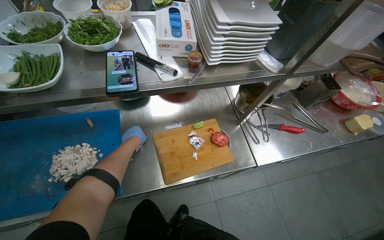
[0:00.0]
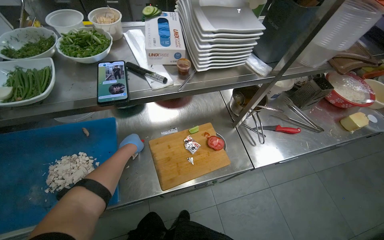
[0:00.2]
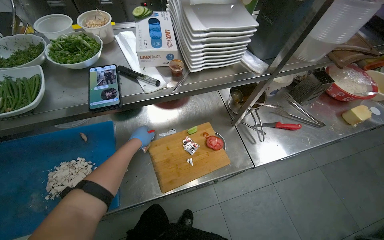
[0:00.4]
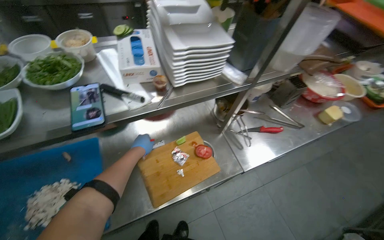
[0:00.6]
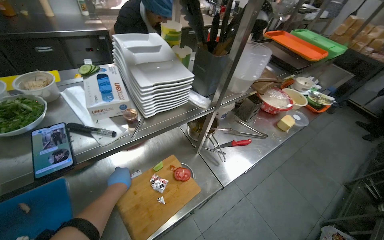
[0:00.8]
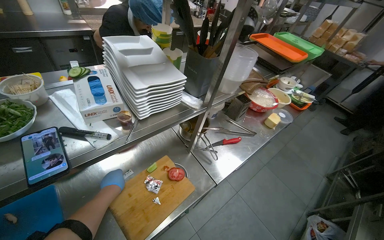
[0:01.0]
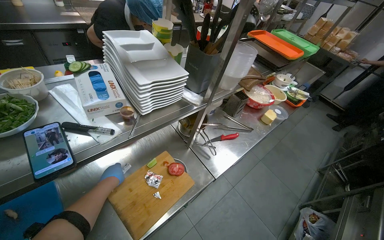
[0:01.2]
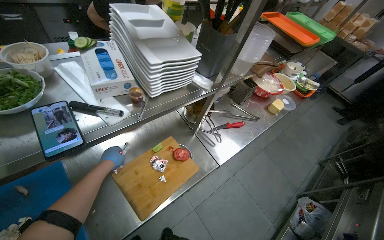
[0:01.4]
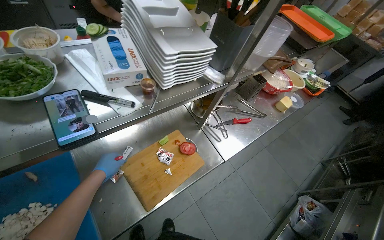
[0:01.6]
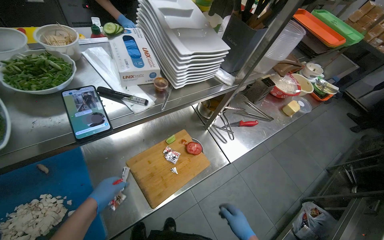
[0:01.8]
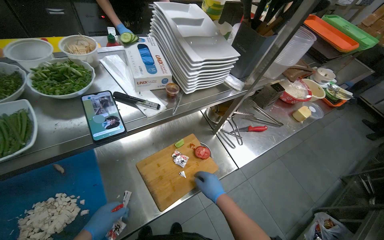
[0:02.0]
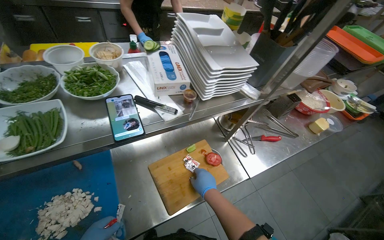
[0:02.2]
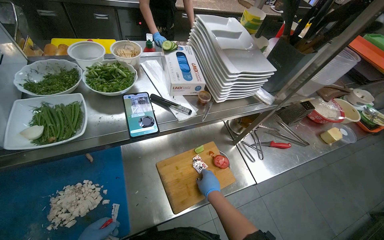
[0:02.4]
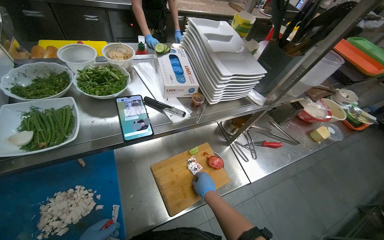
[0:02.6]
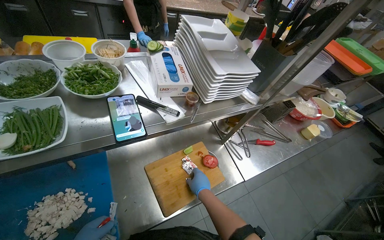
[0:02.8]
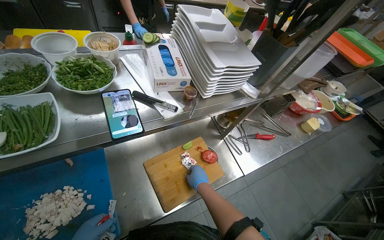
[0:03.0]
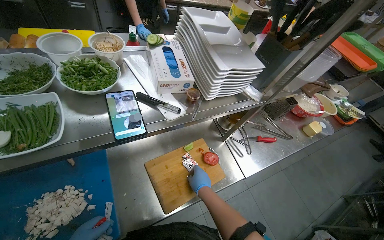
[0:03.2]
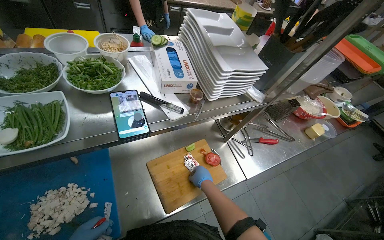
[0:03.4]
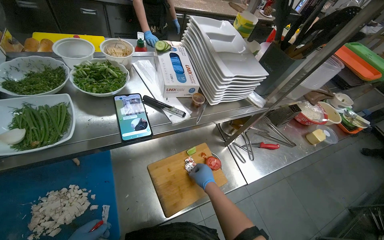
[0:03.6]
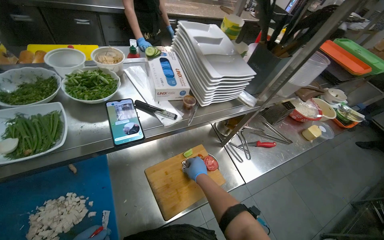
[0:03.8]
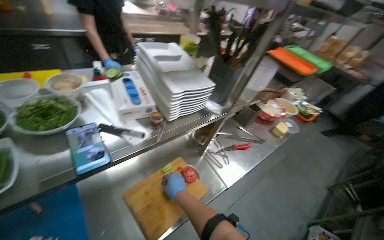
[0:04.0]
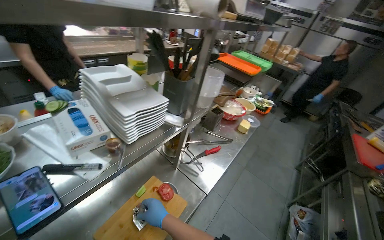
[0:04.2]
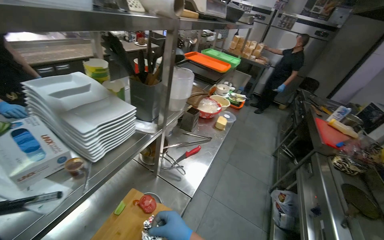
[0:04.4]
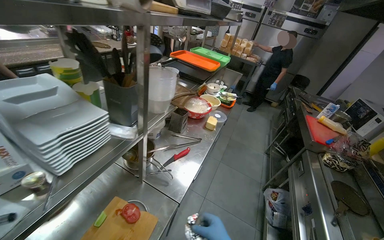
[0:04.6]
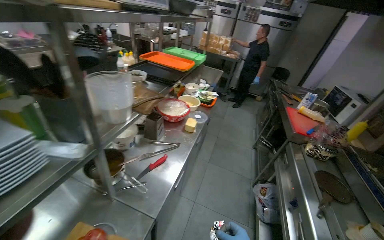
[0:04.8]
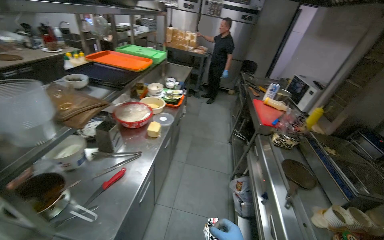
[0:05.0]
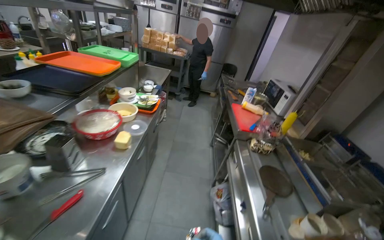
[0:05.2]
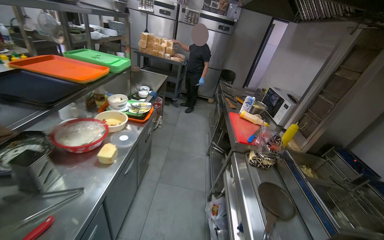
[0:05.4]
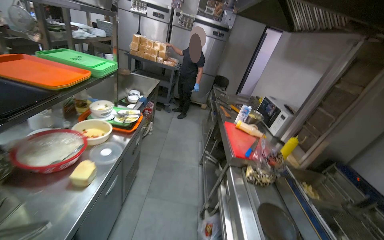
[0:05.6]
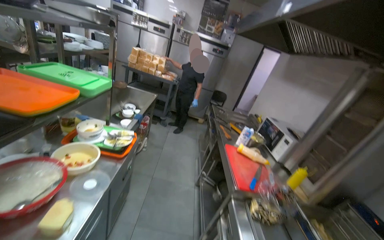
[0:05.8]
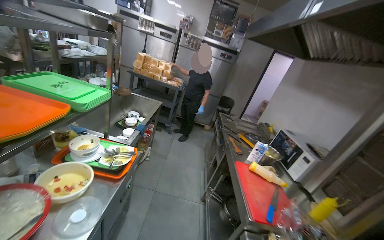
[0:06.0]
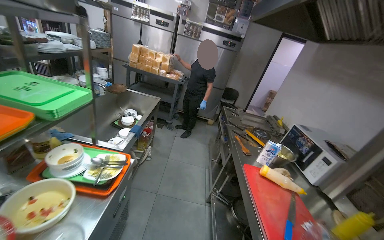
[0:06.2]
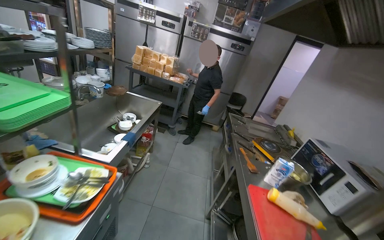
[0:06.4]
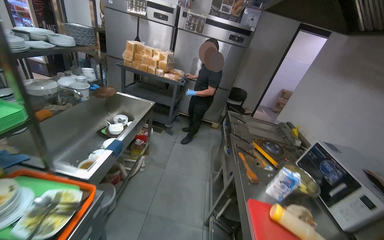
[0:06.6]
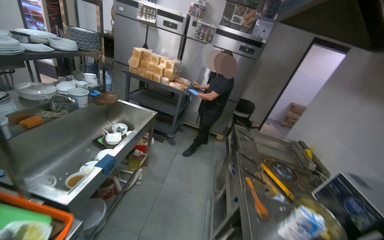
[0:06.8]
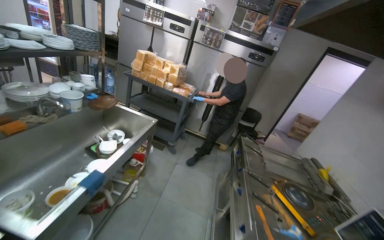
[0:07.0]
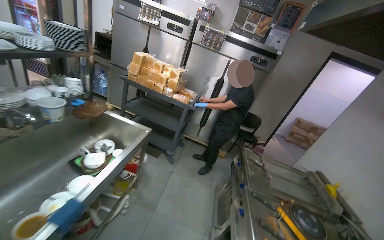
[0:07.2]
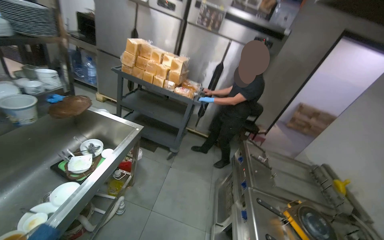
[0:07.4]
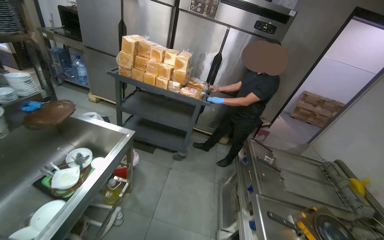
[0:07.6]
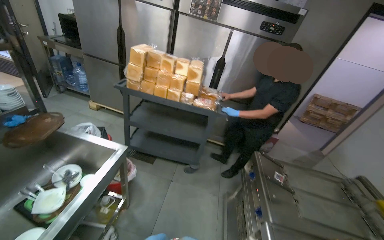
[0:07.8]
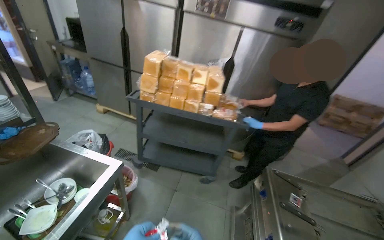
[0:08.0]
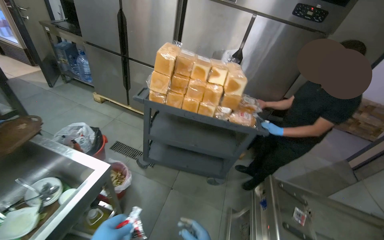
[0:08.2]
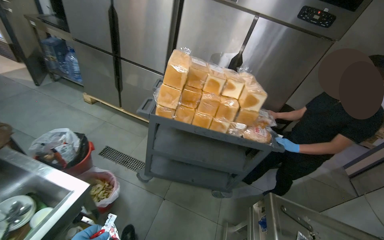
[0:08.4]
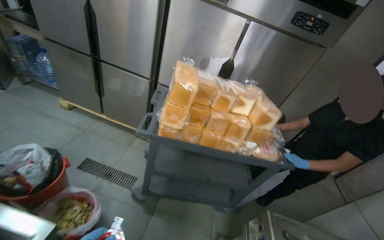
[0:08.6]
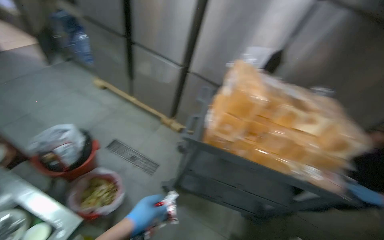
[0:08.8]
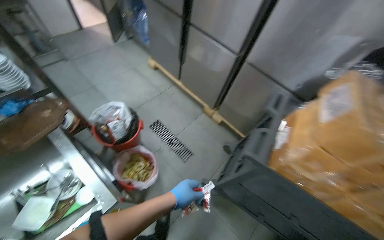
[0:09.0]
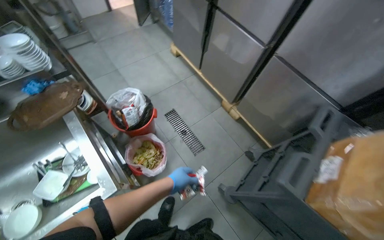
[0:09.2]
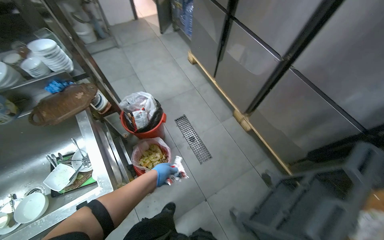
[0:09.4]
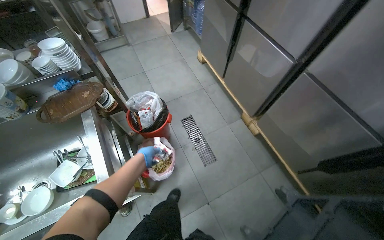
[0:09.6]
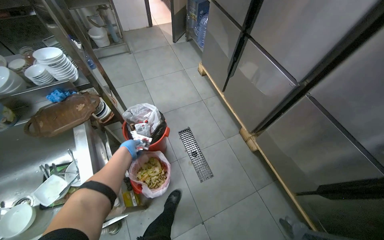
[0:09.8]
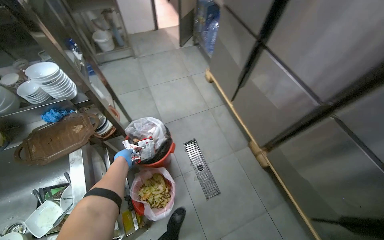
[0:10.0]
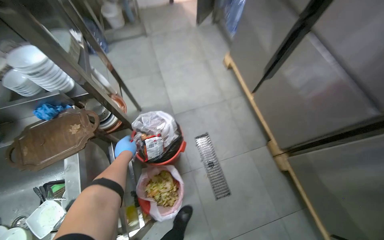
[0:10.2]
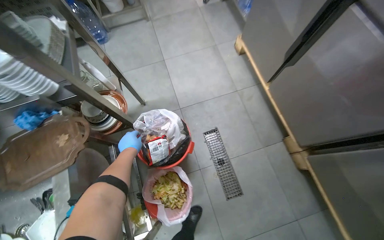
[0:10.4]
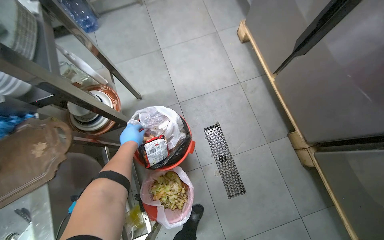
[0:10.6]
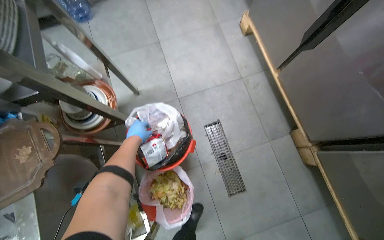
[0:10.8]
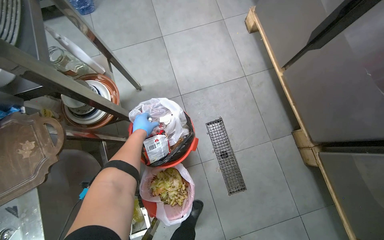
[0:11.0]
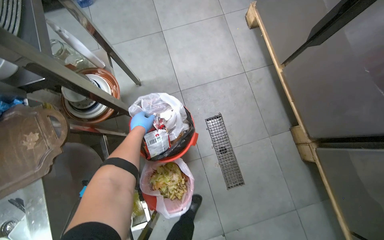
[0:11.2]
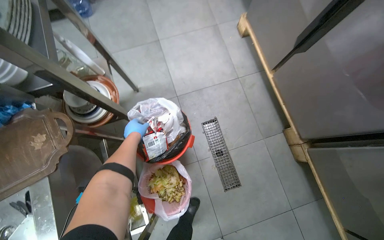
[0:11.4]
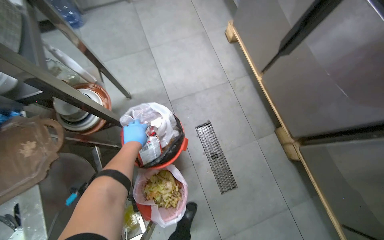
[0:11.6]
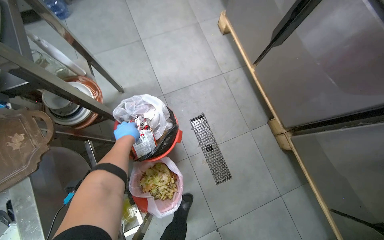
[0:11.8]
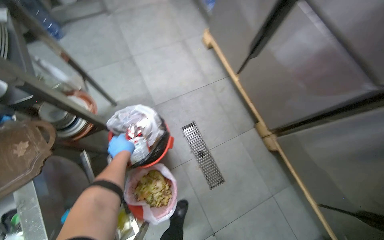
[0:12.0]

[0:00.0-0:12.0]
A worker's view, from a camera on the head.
Job: preparing food.
The whole recording: Organizing kitchen items. The worker organizes the kitchen items.
0:00.0 to 0:01.6: The wearer's head swings roughly 20 degrees to the right.
0:03.0 to 0:04.4: The wearer looks some 35 degrees further to the right.
0:04.4 to 0:06.0: The head travels roughly 1 m. The wearer's head swings about 25 degrees to the right.
0:06.0 to 0:07.6: The camera travels some 1.5 m.
0:07.6 to 0:09.0: The wearer moves roughly 90 cm. The head turns to the left by roughly 30 degrees. The wearer looks about 15 degrees further downward.
0:09.0 to 0:10.4: The camera travels approximately 60 cm. The head turns to the left by approximately 30 degrees. The camera pitches downward, by some 10 degrees.

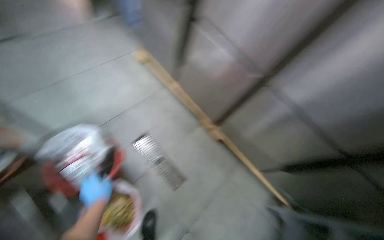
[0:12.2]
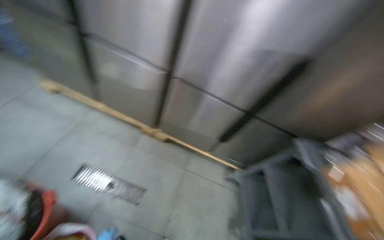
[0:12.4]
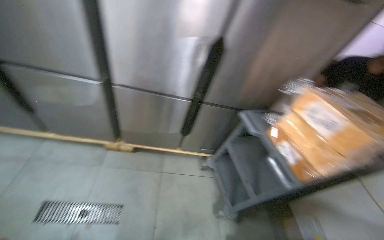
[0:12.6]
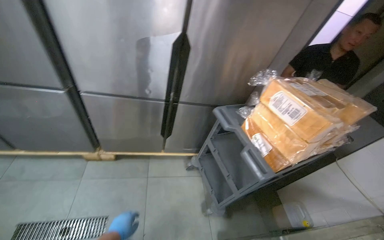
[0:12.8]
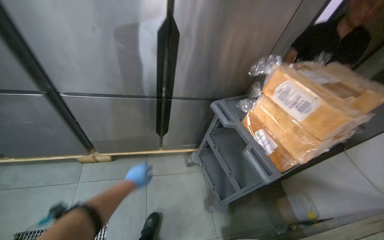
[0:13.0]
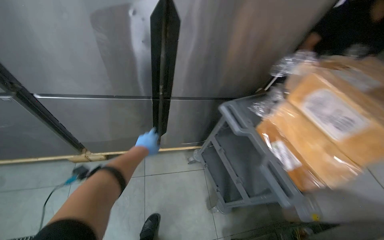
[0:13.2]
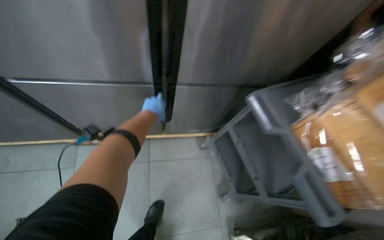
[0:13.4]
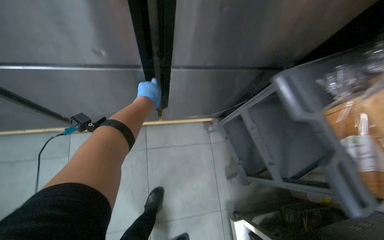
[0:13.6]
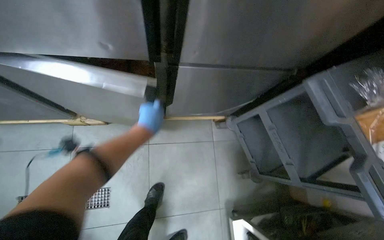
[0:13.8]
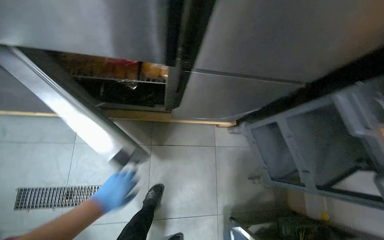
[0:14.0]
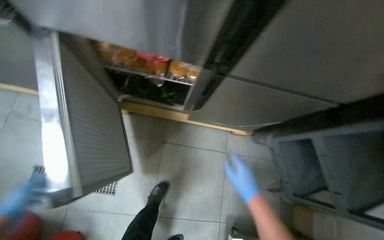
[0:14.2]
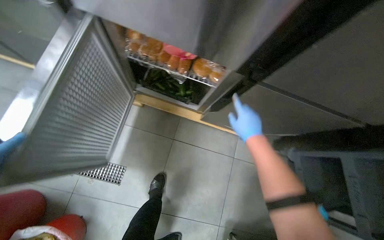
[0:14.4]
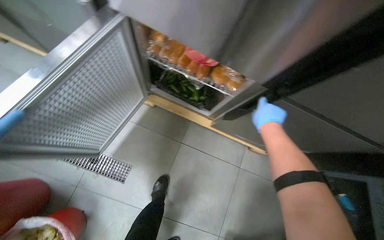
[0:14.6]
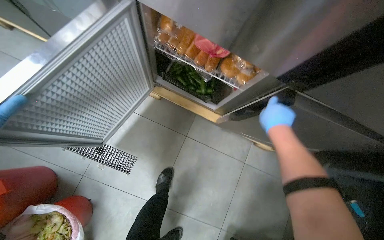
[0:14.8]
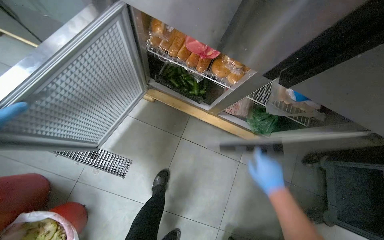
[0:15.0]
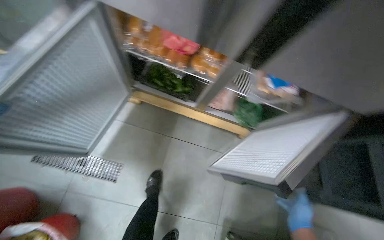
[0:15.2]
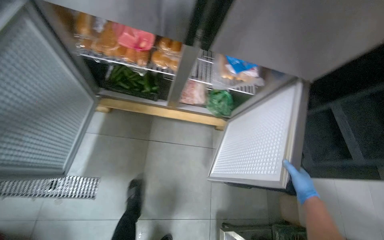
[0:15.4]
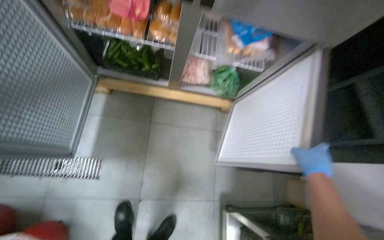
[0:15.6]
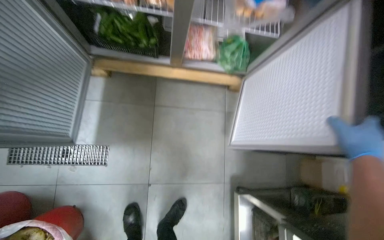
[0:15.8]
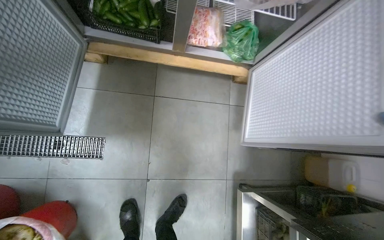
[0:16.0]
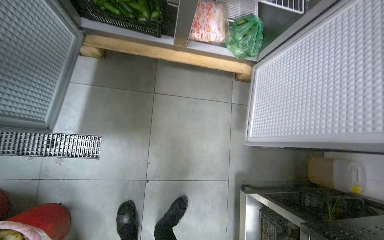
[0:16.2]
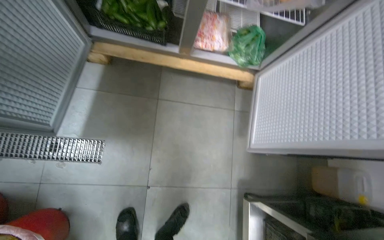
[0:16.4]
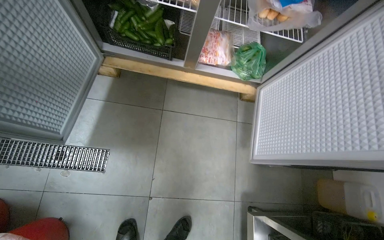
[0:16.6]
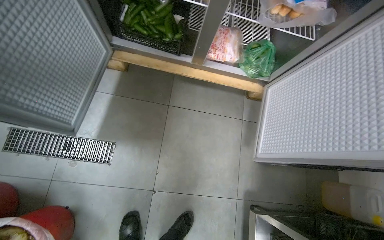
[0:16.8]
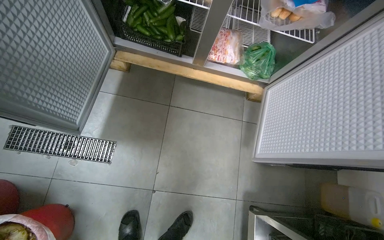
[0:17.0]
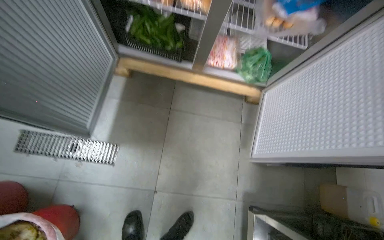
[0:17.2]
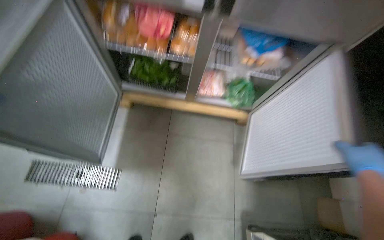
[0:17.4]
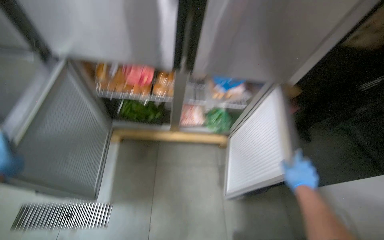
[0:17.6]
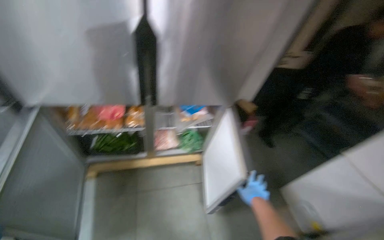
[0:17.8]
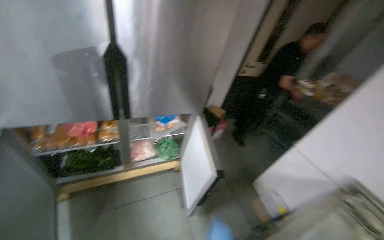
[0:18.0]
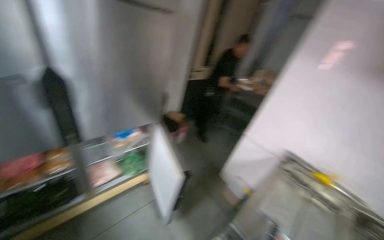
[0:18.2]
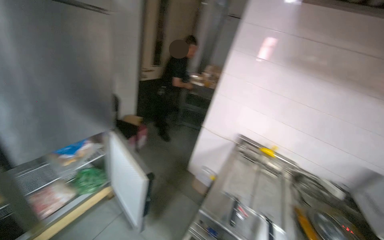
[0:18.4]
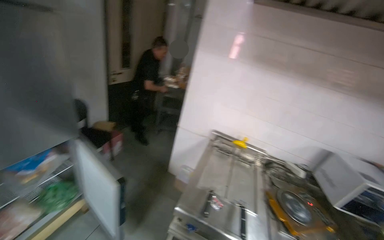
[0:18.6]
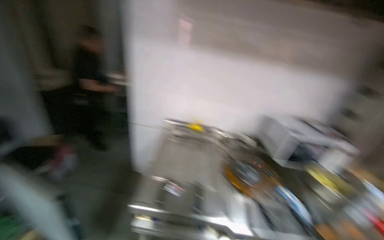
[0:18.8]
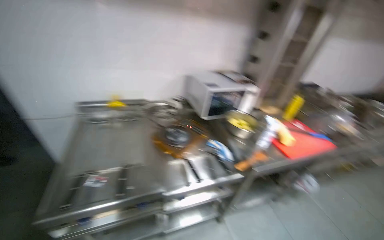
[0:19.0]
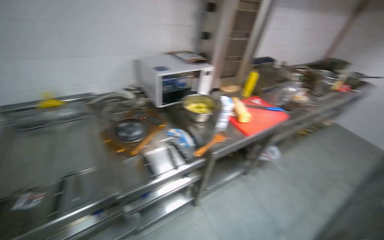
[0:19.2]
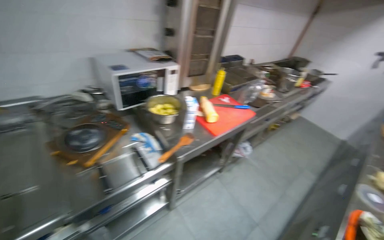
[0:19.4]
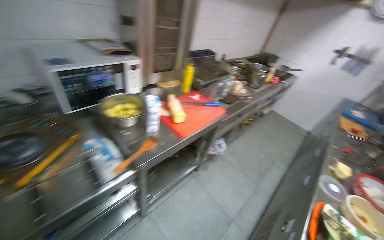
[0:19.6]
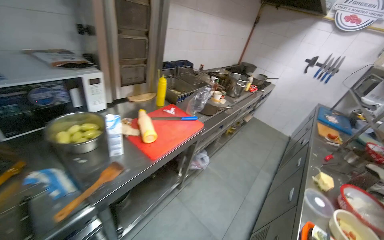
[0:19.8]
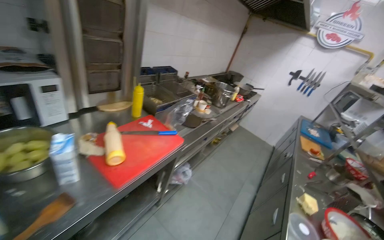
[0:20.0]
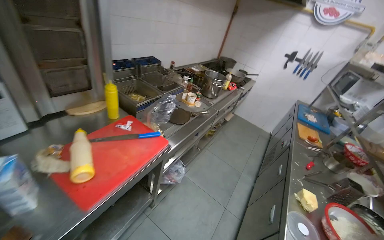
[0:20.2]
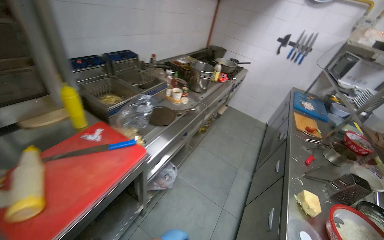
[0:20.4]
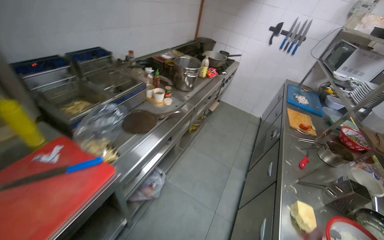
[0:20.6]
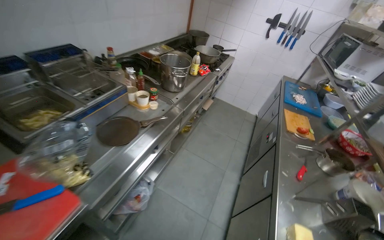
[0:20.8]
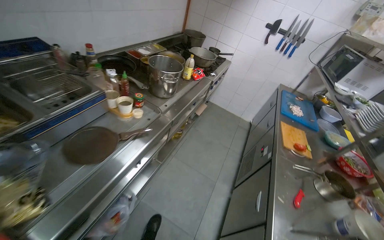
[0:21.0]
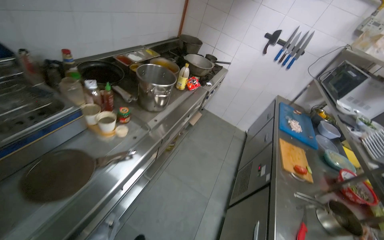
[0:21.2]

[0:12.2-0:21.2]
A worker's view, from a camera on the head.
Job: preparing food.
The whole recording: Organizing kitchen items. The worker organizes the kitchen items.
0:12.2 to 0:13.8: The camera travels approximately 60 cm. The head turns to the right by approximately 45 degrees. The view tips downward by approximately 25 degrees.
0:16.6 to 0:18.2: The wearer moves about 60 cm. The wearer looks some 45 degrees further to the right. The camera pitches upward, by some 30 degrees.
0:18.2 to 0:19.8: The camera travels about 1 m. The wearer looks roughly 100 degrees further to the right. The camera pitches downward, by roughly 20 degrees.
0:19.8 to 0:21.2: The camera travels some 1 m.
